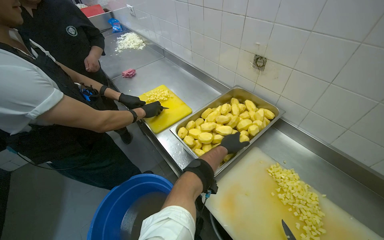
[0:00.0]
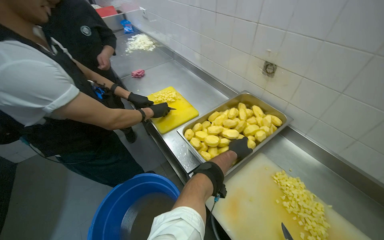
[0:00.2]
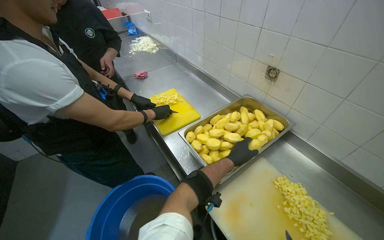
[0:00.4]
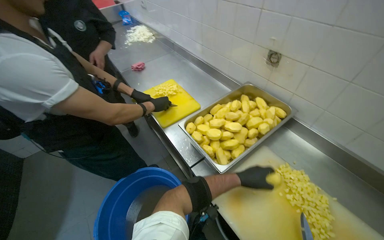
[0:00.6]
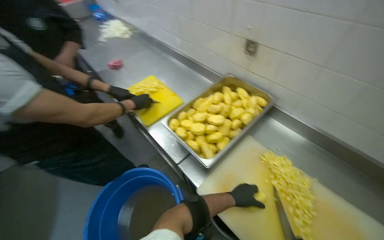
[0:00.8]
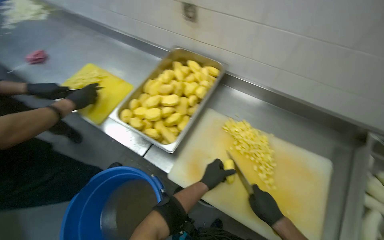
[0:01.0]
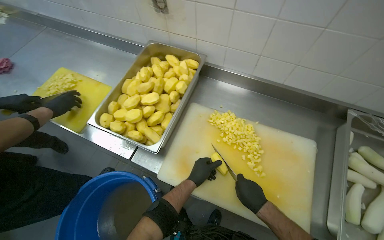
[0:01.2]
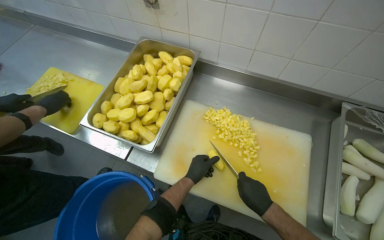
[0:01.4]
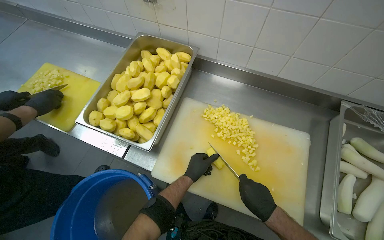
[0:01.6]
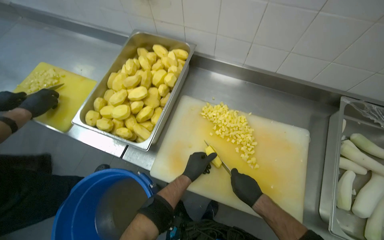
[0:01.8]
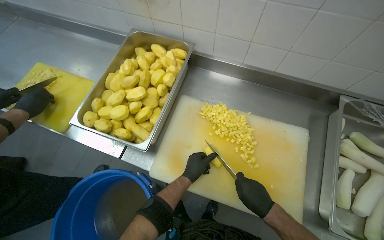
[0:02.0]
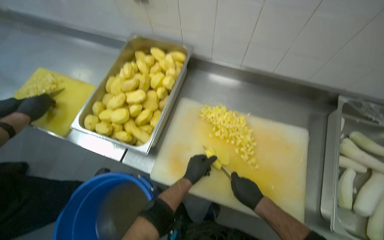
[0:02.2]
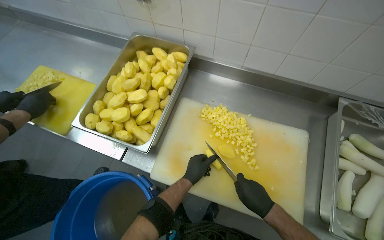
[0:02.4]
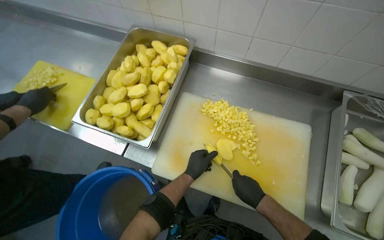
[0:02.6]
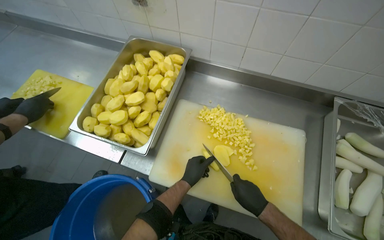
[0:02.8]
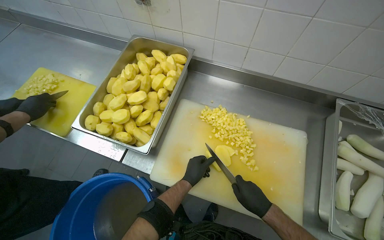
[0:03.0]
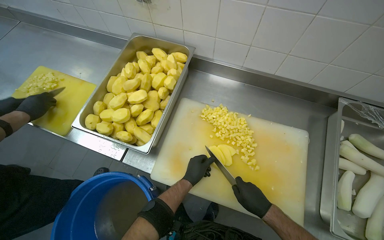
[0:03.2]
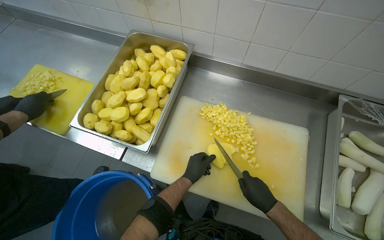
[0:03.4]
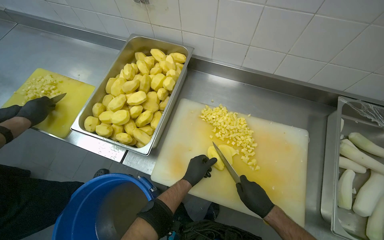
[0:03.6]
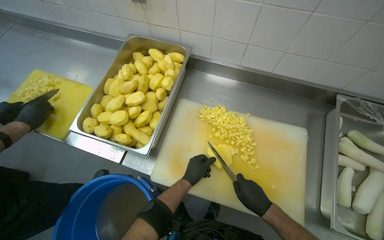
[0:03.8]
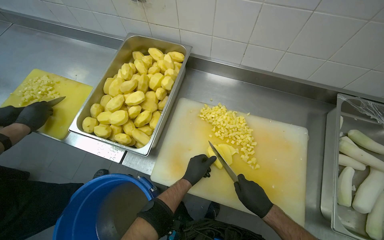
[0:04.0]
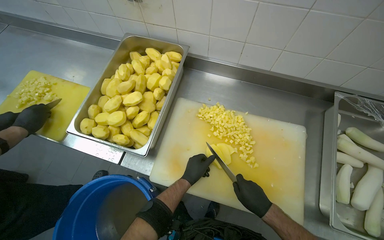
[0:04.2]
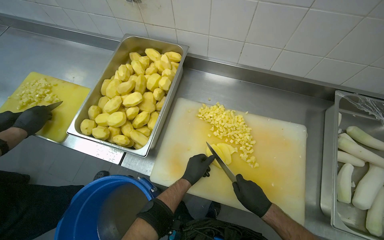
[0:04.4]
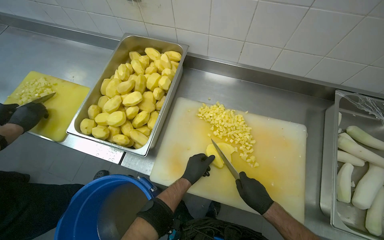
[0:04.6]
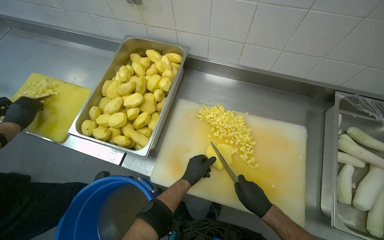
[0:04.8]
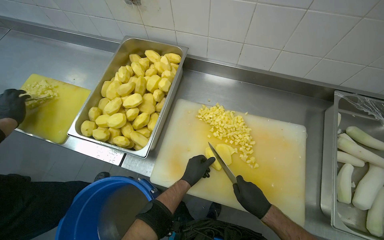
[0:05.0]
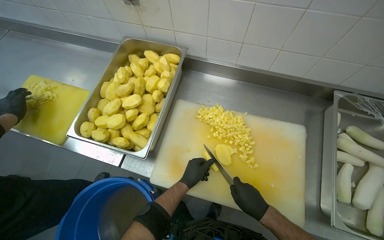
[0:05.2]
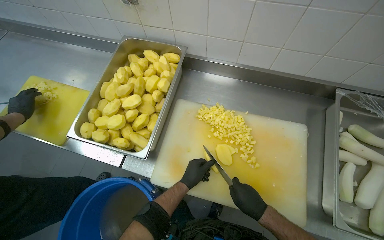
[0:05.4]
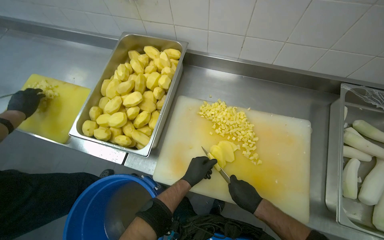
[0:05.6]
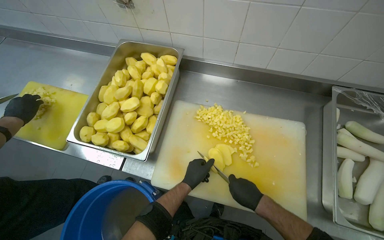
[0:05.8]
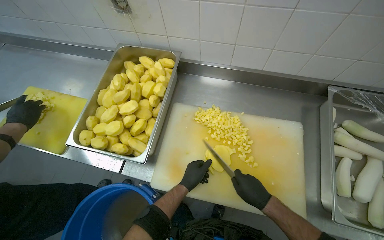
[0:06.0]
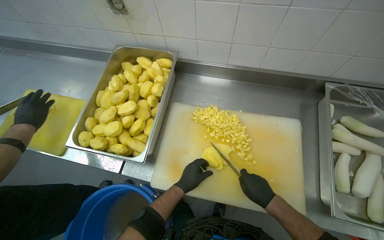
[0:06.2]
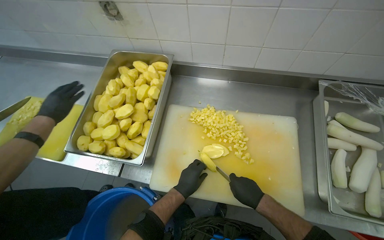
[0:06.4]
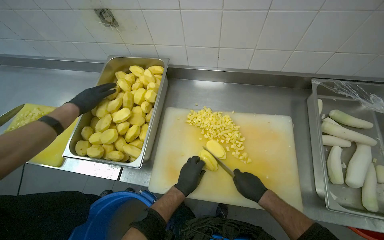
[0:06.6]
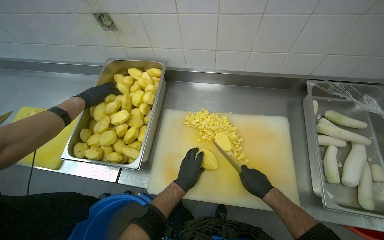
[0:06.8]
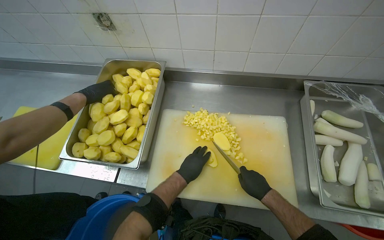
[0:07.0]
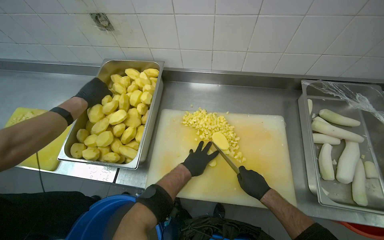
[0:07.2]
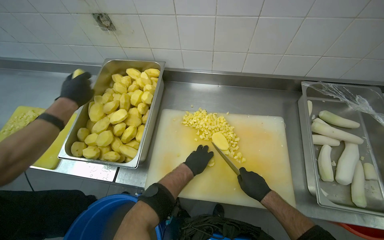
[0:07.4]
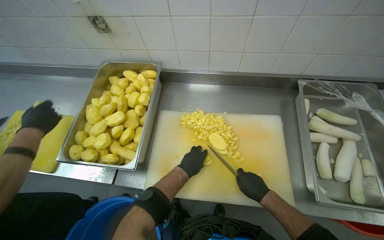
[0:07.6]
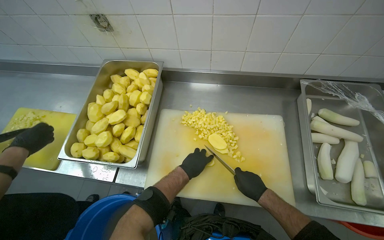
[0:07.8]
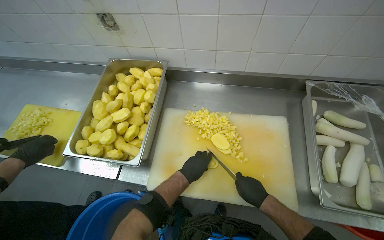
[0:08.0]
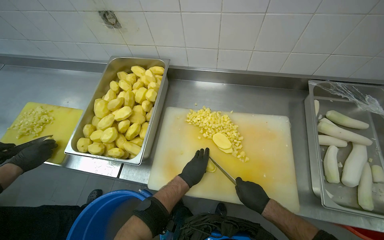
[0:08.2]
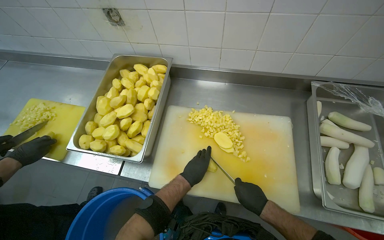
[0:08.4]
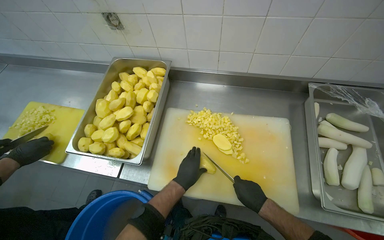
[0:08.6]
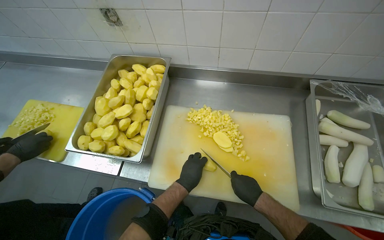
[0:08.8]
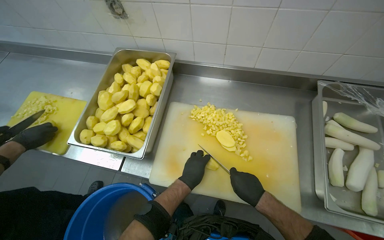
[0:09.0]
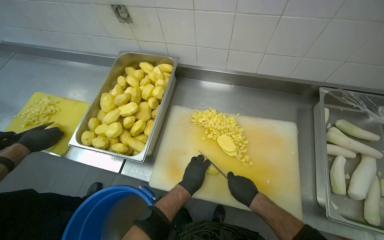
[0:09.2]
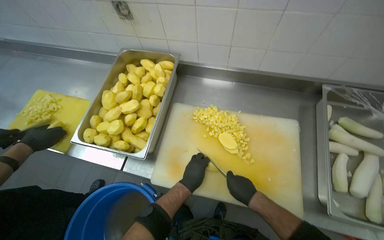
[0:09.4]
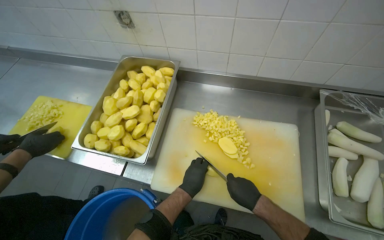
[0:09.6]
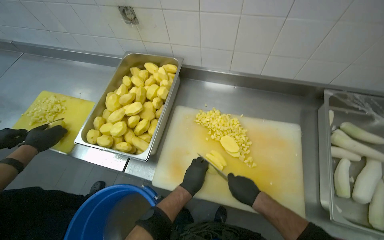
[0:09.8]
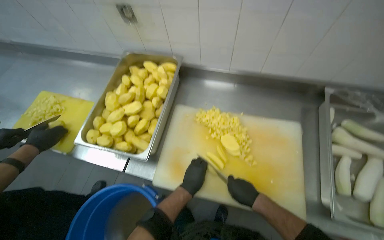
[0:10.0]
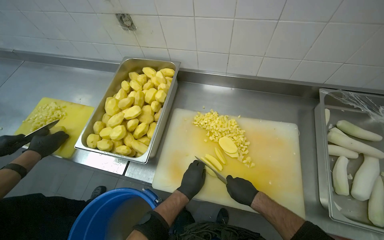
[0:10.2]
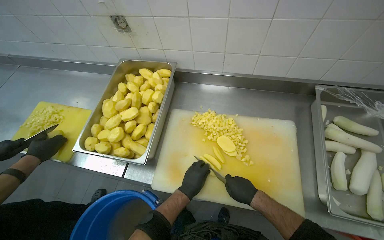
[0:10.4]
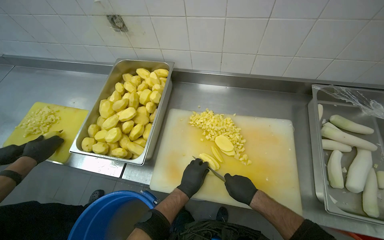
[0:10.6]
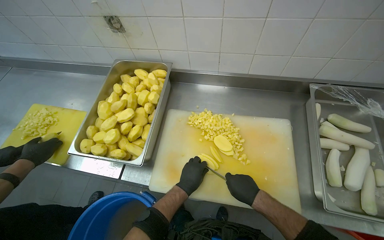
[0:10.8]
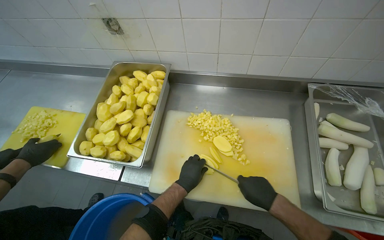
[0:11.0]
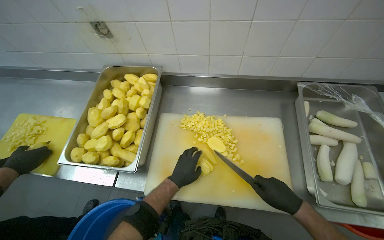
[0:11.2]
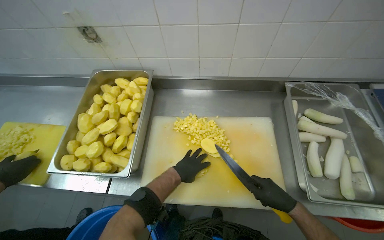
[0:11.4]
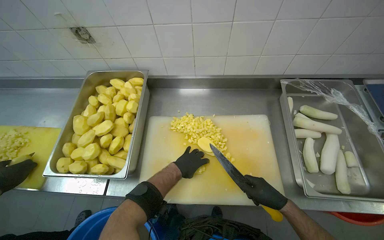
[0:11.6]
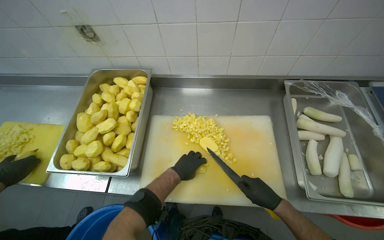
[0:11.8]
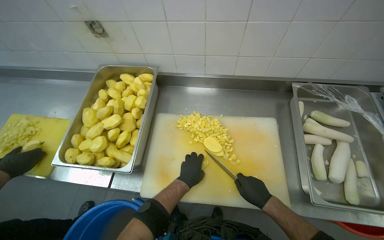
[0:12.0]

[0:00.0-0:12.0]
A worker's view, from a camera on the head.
Job: preparing food.
The whole recording: Dicing peeled potatoes. The worker dices peeled potatoes on a cutting board, transferring them.
0:00.0 to 0:01.6: The wearer looks roughly 30 degrees further to the right. The camera pitches downward, by about 15 degrees.
0:01.6 to 0:10.4: The hands work in one place, with small movements.

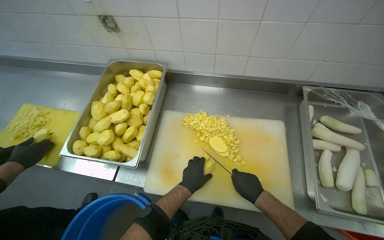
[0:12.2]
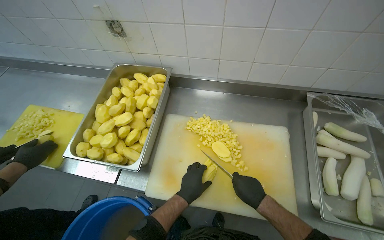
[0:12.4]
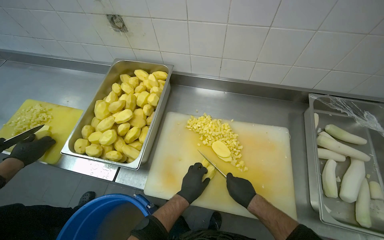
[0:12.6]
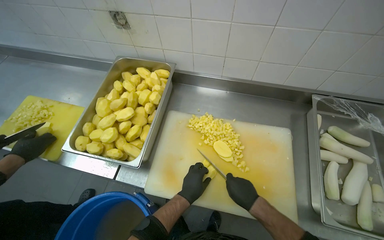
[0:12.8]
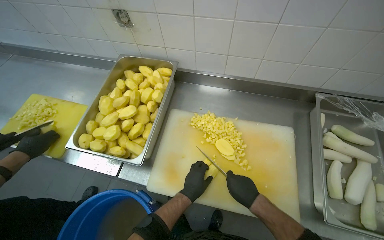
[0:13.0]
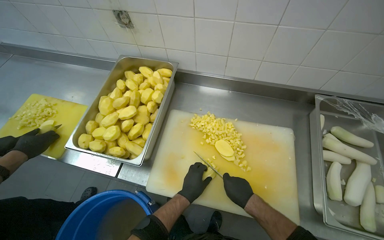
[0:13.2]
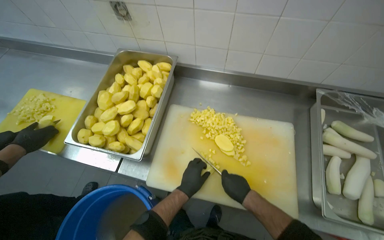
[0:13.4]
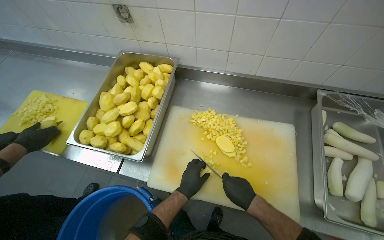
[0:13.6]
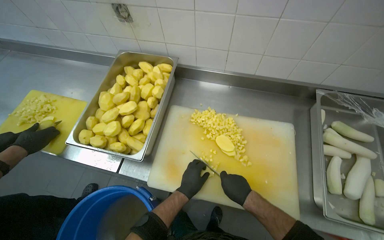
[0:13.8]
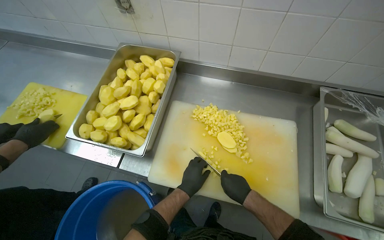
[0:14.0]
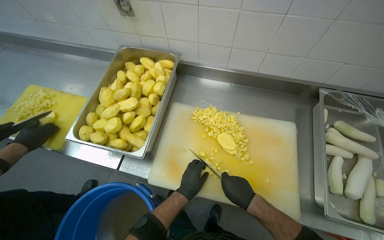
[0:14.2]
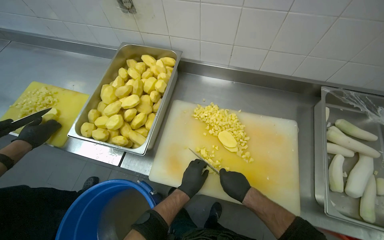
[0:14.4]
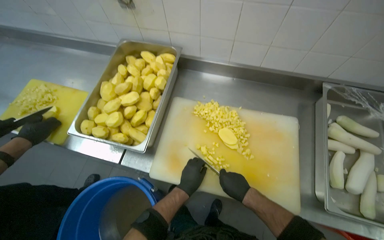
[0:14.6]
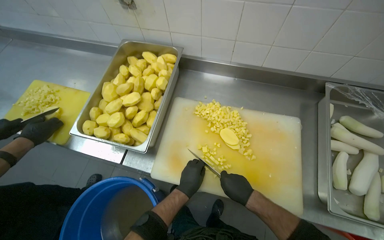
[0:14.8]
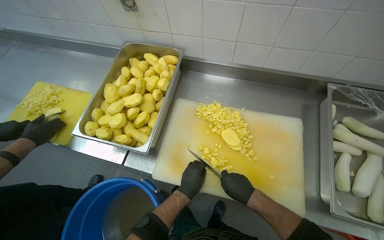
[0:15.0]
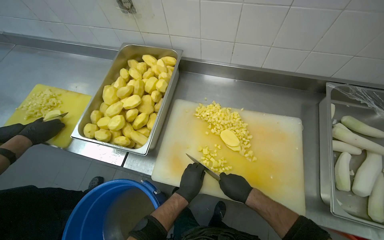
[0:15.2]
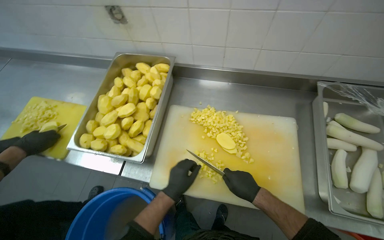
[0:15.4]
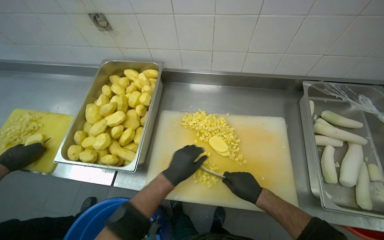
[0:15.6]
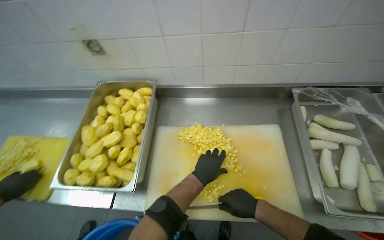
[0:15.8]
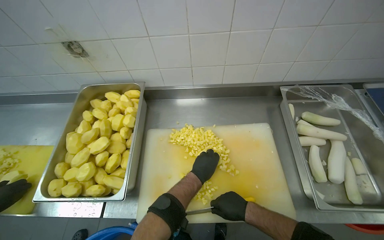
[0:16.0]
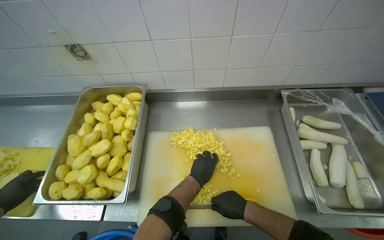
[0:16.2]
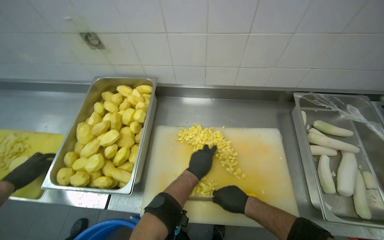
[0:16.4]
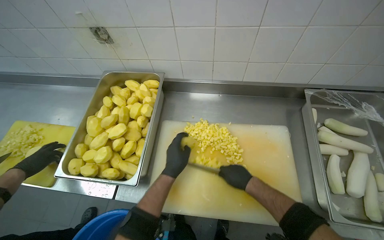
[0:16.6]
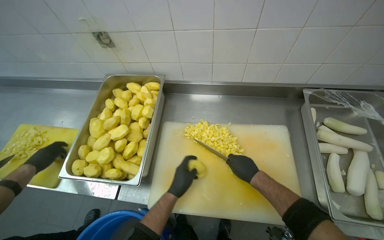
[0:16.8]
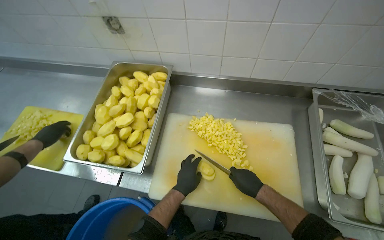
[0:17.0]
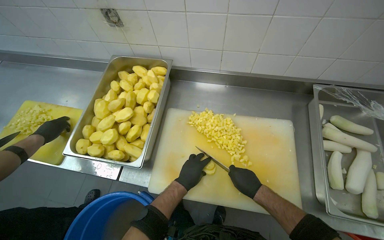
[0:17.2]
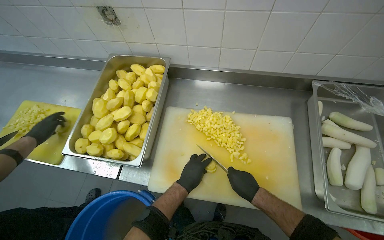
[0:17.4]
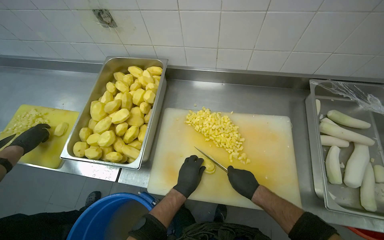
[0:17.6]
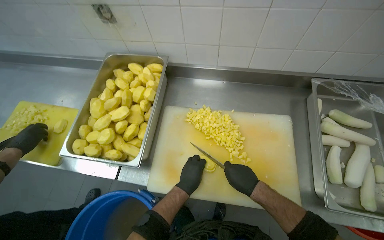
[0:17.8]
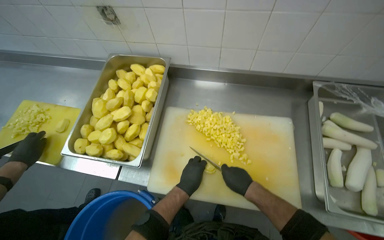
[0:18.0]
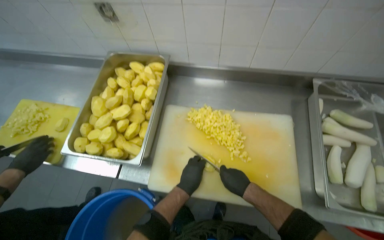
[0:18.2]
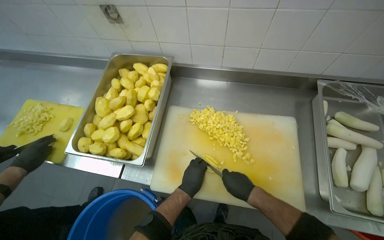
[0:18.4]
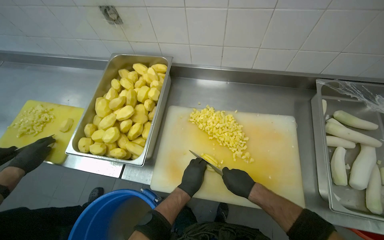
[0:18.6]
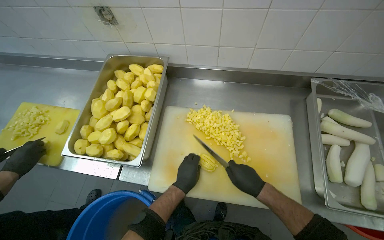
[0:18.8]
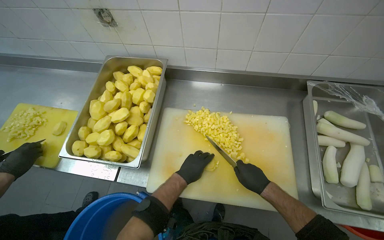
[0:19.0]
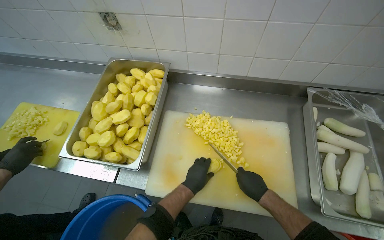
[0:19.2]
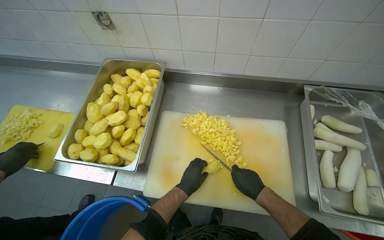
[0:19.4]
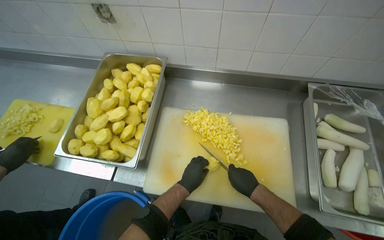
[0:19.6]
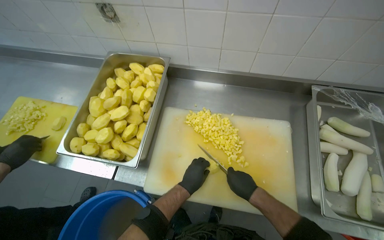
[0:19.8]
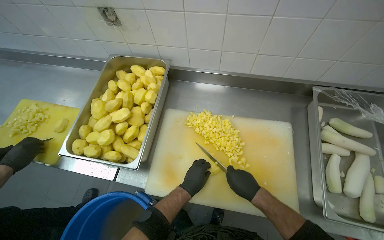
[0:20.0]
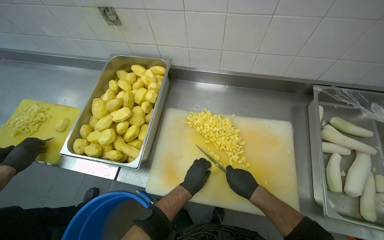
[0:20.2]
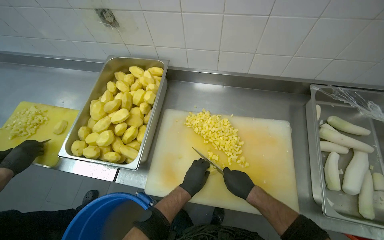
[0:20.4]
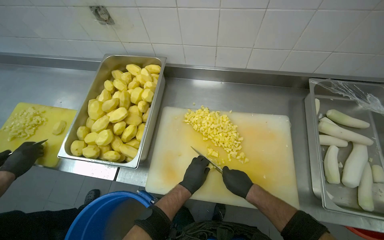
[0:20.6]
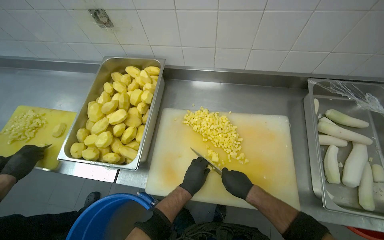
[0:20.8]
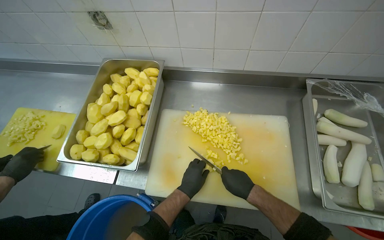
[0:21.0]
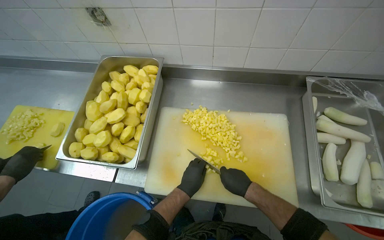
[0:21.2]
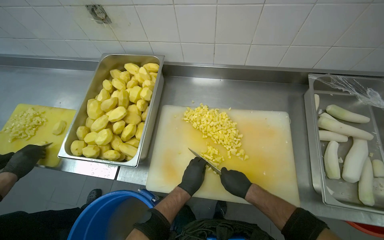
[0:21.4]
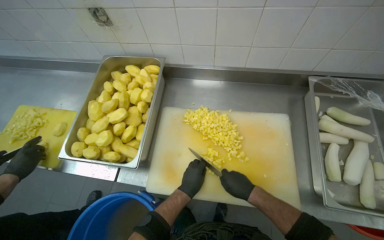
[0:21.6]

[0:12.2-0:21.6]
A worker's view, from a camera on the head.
Job: preparing food.
The whole recording: Dicing peeled potatoes. The worker dices peeled potatoes on a cutting board, transferring them.
0:12.2 to 0:15.4: The hands make small movements and keep their place.
0:18.4 to 0:21.6: The hands make small movements and keep their place.
